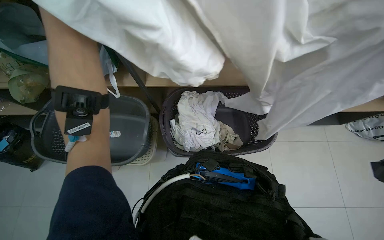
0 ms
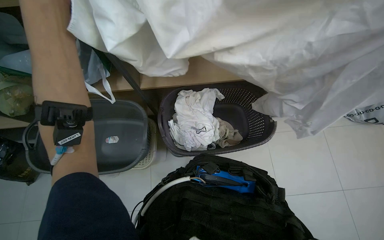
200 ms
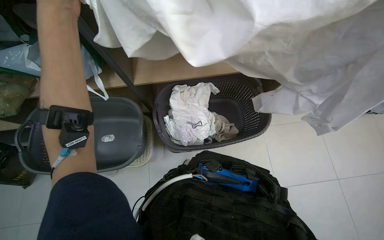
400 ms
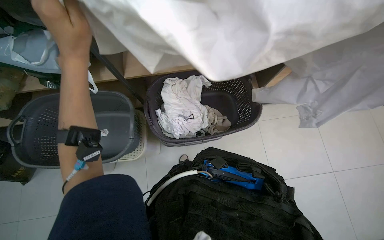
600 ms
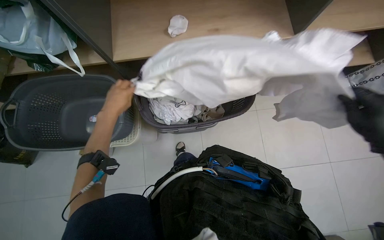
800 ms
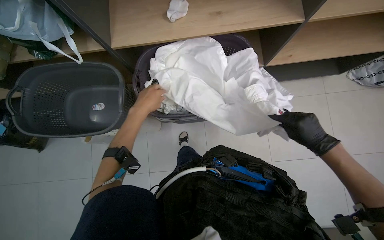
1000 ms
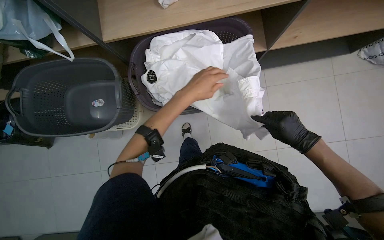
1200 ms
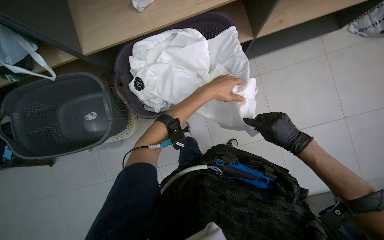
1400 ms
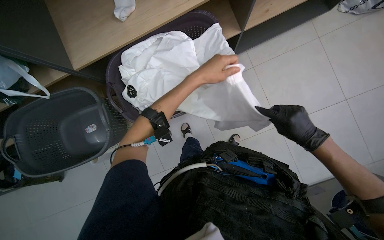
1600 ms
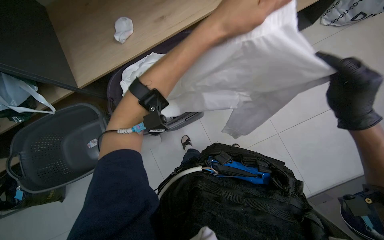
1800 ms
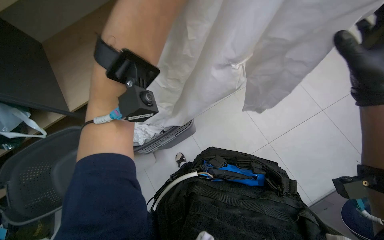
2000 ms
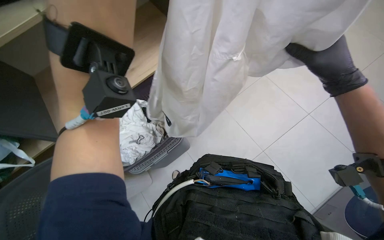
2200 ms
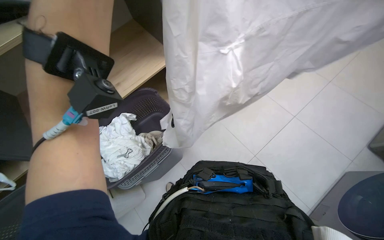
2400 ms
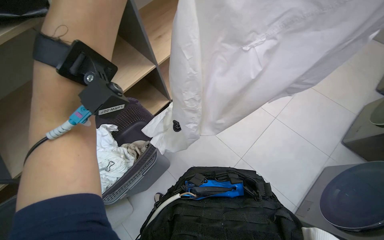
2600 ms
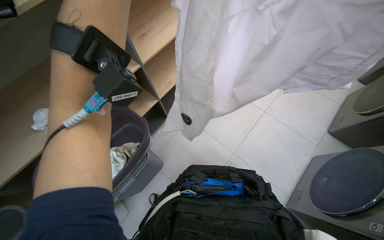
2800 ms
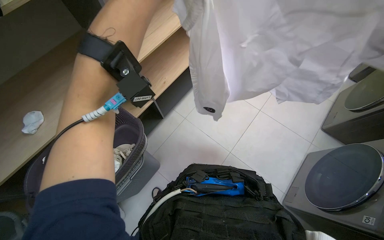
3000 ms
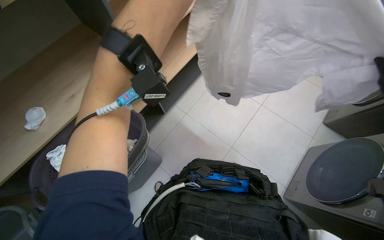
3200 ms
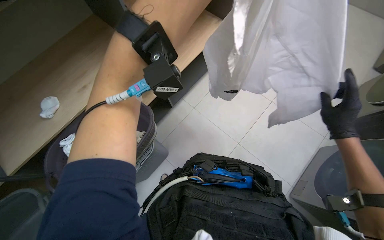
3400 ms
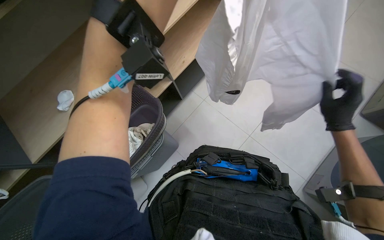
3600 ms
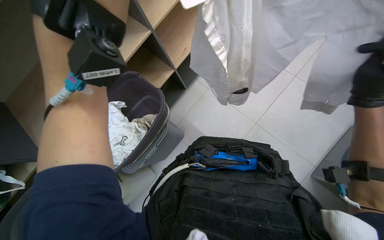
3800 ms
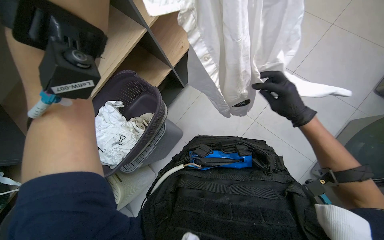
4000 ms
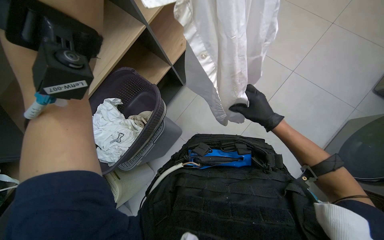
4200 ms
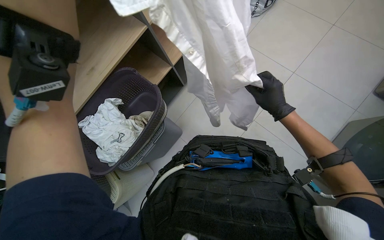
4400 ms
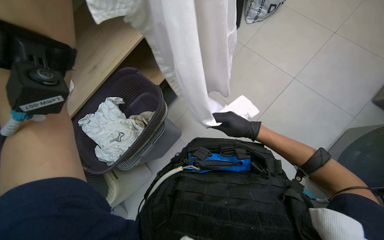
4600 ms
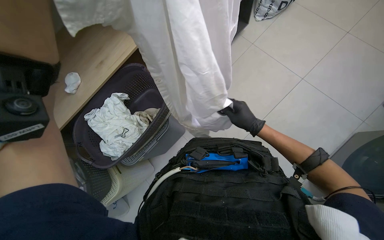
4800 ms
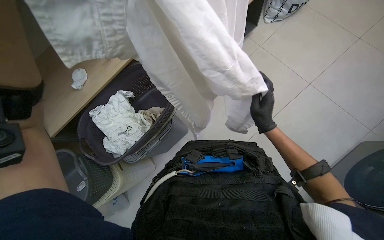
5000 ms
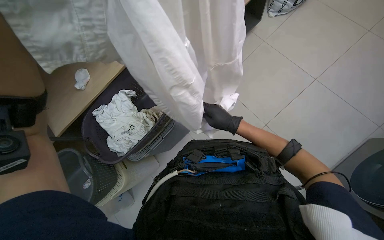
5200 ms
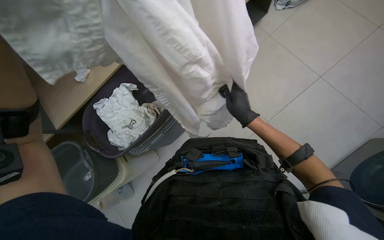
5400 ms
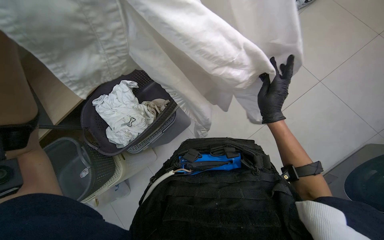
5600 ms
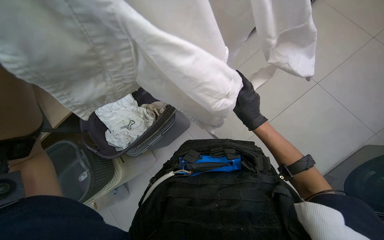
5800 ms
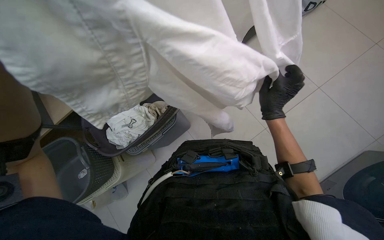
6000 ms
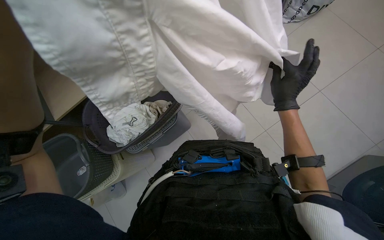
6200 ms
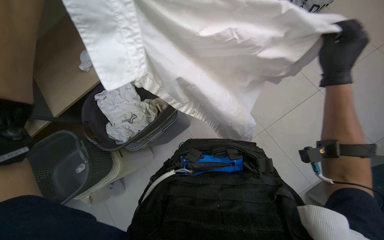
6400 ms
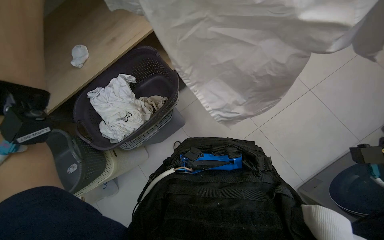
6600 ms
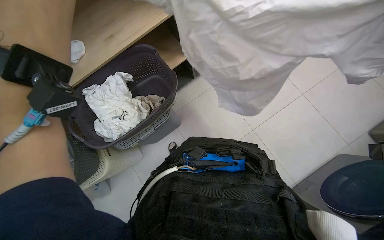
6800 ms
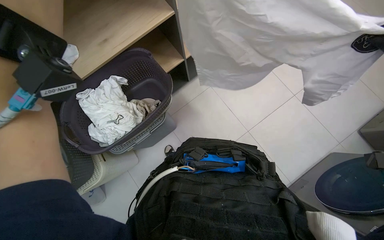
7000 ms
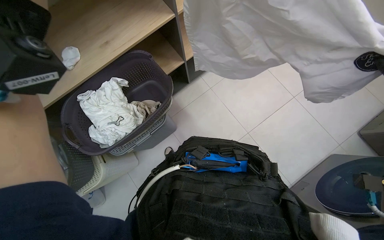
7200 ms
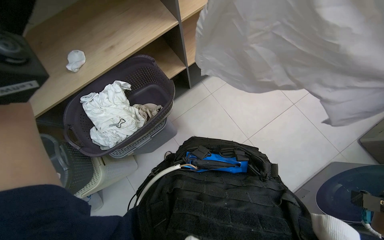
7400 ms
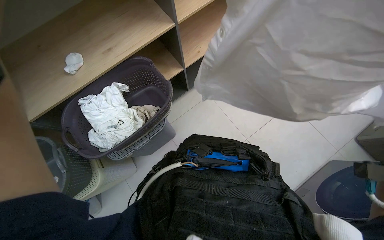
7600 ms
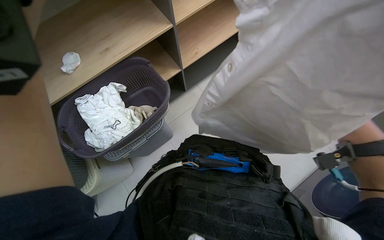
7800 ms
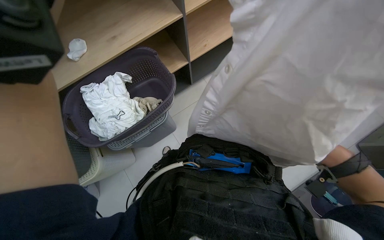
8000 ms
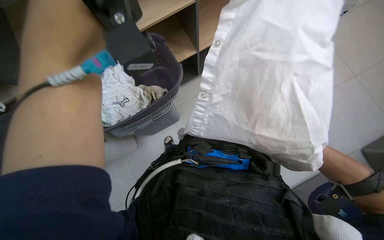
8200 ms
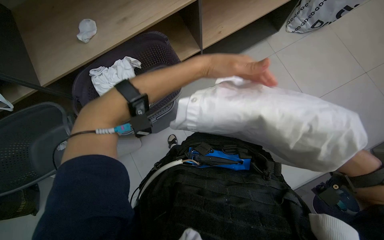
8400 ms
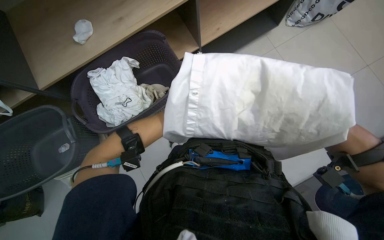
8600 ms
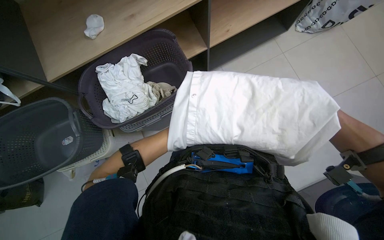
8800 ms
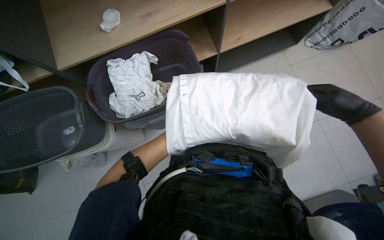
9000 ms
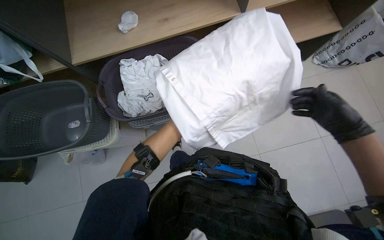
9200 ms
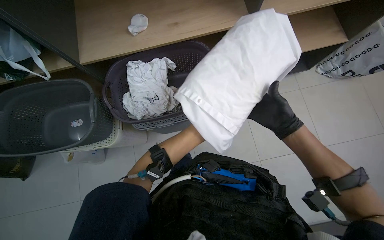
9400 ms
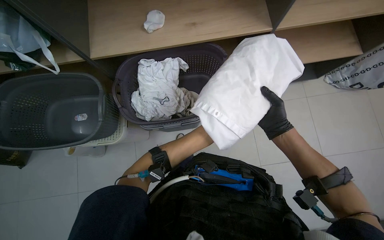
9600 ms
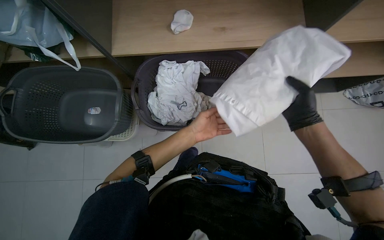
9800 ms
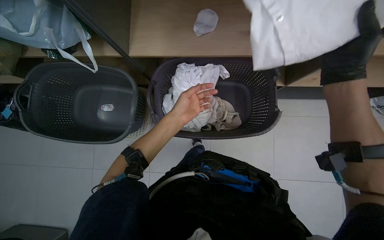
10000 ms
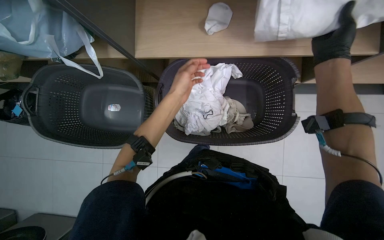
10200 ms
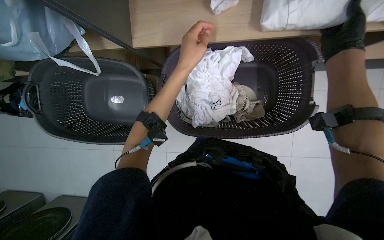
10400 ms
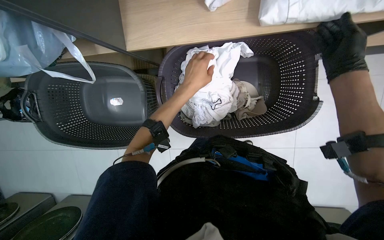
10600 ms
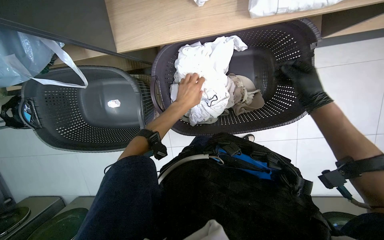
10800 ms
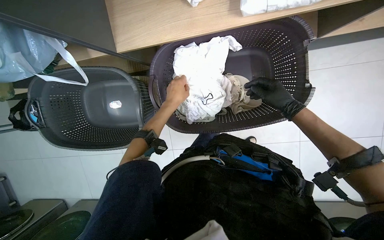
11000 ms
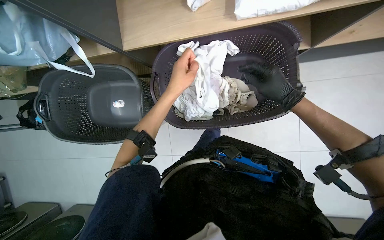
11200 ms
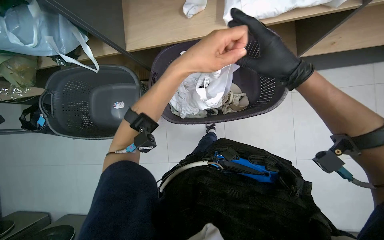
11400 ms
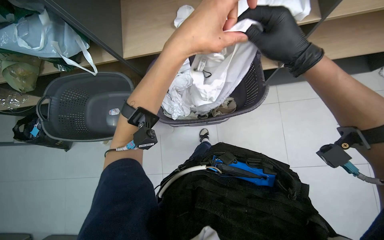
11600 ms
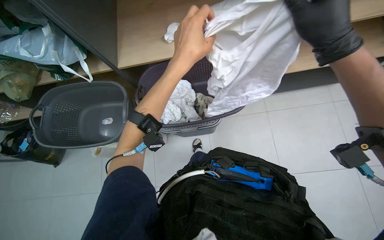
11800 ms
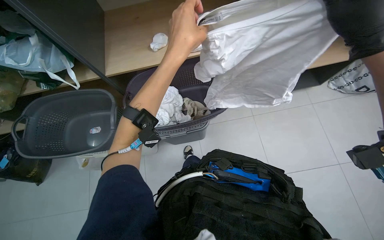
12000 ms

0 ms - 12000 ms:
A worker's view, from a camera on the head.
Job: managing laundry.
The whole recording: Folding clothes from basket. The worker picks clothes from a basket and folds them.
0 ms - 1600 ms: The view tilts some 20 degrees downward.
1600 ms - 3000 ms: The wearer looks approximately 25 degrees further to the right. The camera pitches upward, by roughly 30 degrees.
3000 ms - 4400 ms: The wearer looks roughly 15 degrees further downward.
9000 ms - 10400 ms: The view tilts approximately 15 degrees downward.
10400 ms - 12000 ms: The view tips upward by about 20 degrees. The left hand goes about 25 cm nearer to the camera.

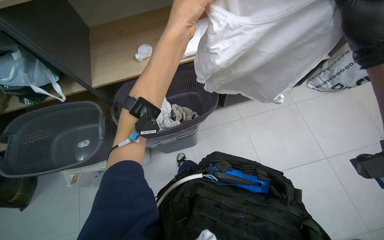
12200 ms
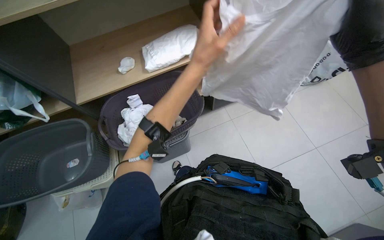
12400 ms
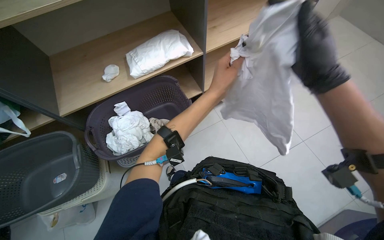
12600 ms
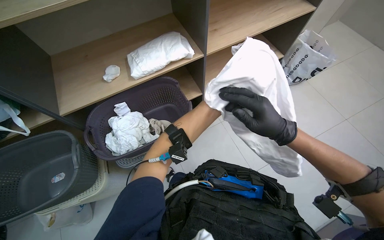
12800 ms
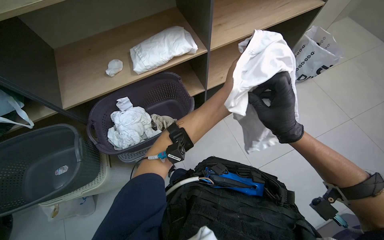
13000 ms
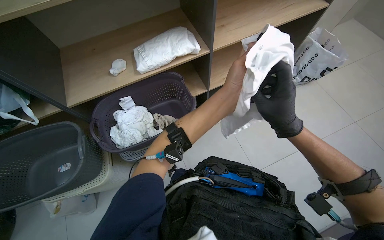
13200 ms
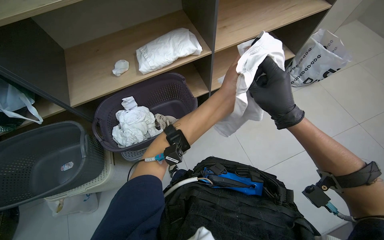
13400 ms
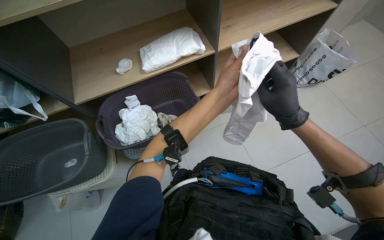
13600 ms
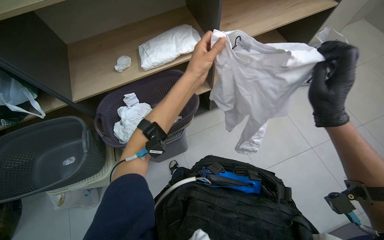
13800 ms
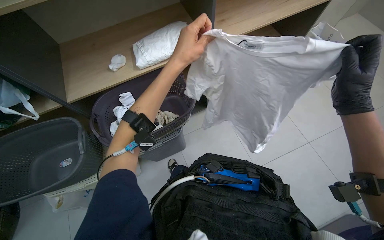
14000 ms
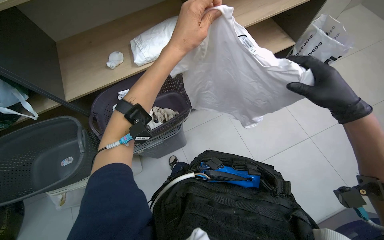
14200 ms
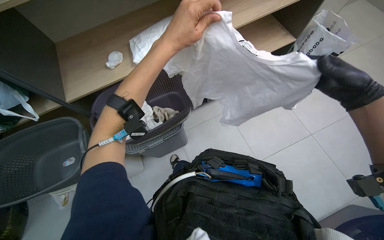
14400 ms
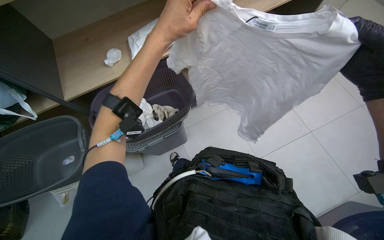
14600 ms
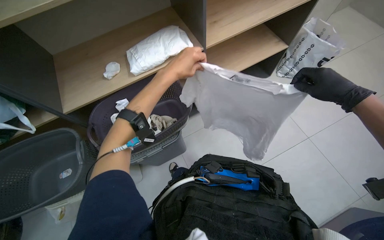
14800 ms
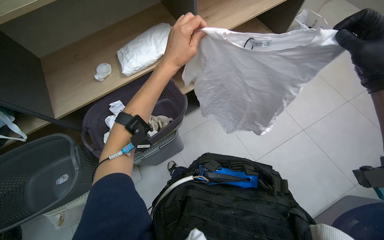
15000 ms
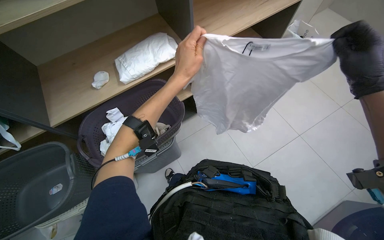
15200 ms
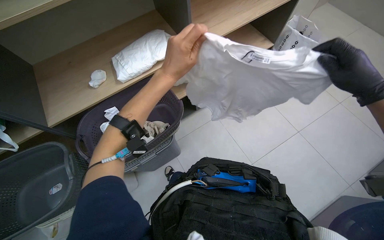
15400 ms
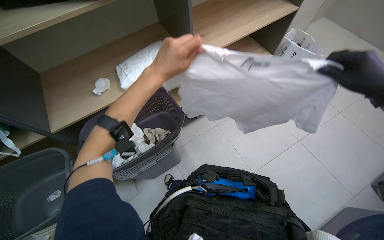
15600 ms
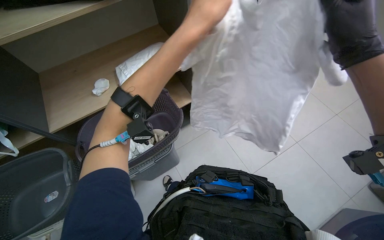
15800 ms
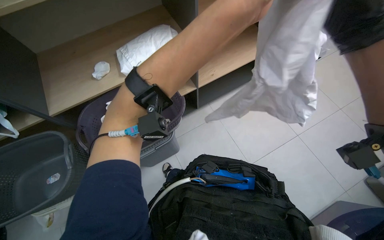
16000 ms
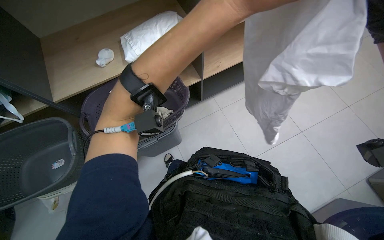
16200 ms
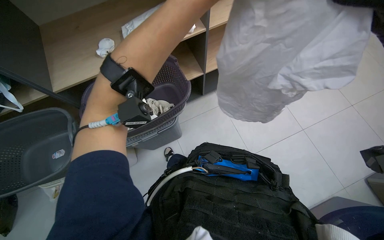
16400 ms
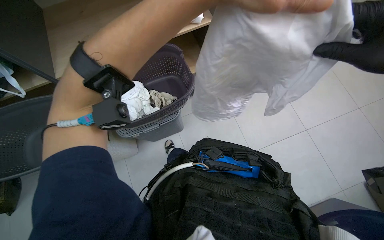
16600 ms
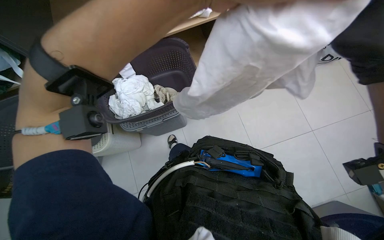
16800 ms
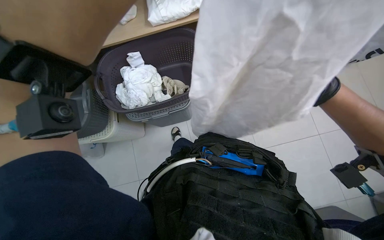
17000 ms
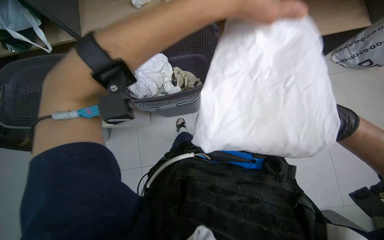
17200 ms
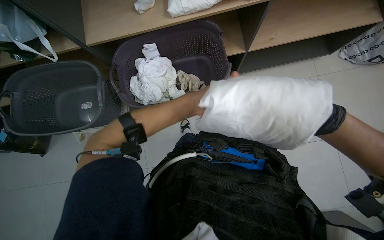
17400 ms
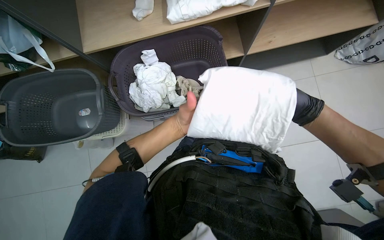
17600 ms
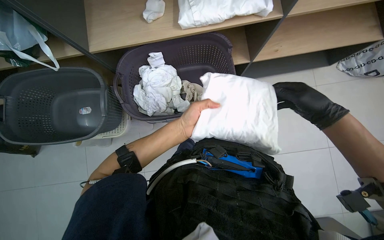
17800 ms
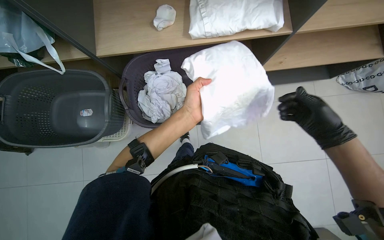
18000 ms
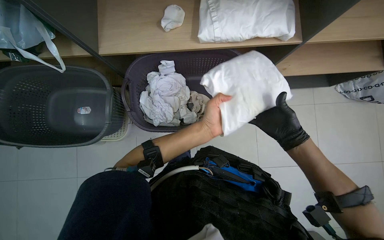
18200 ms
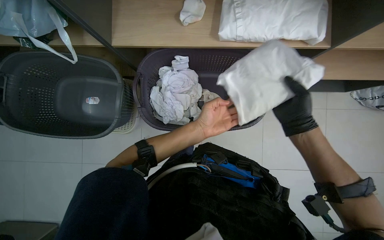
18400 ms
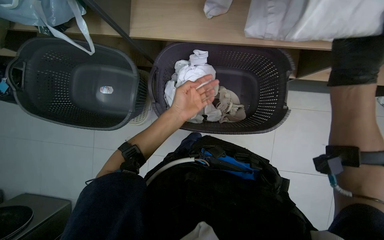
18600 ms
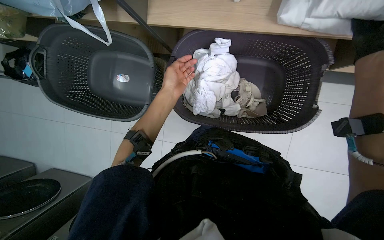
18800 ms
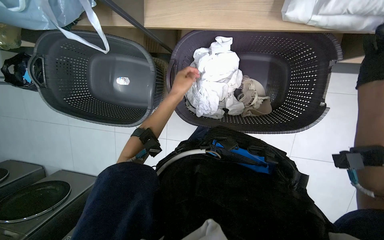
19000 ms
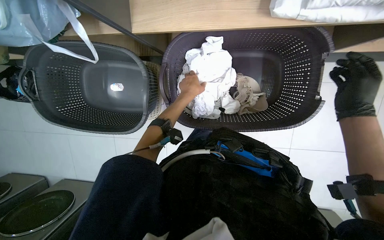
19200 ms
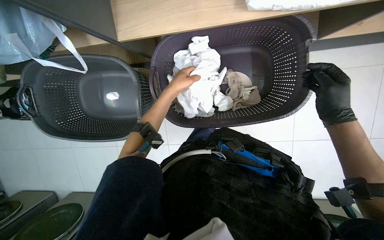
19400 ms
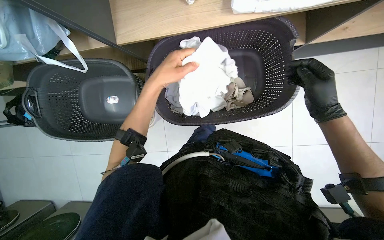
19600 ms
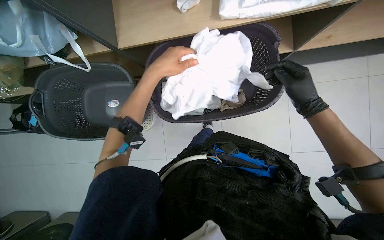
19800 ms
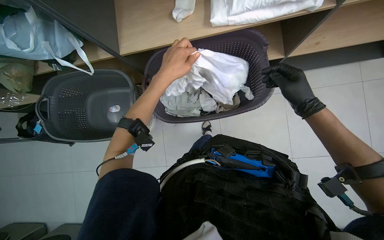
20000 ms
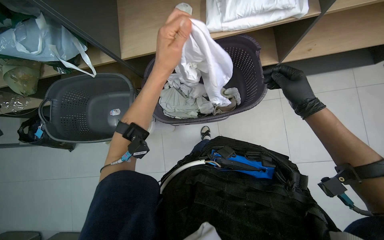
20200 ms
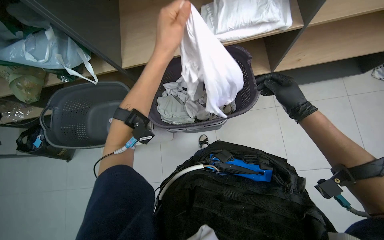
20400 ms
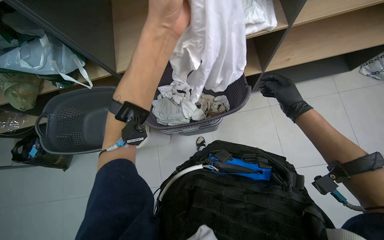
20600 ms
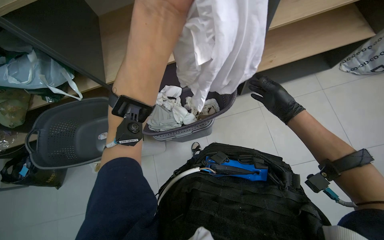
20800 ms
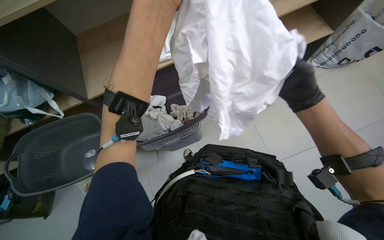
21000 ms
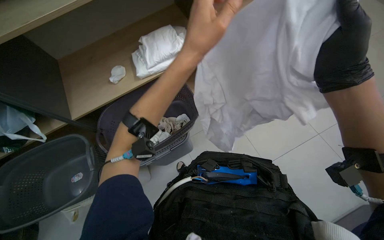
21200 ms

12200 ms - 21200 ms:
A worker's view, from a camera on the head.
Job: managing laundry.
The whole recording: Folding clothes from basket. The worker picks clothes from a basket and folds them.
12200 ms - 13800 ms: The left hand heads farther from the camera, covering approximately 10 cm.
13800 ms - 15200 ms: The left hand swings nearer and farther, roughly 10 cm each way, with 2 reversals, while the right hand travels to the right by about 10 cm.
18200 ms - 19800 ms: The left hand shifts about 25 cm to the left and up the picture, and travels farther from the camera and back again, roughly 20 cm each way.
19800 ms - 21200 ms: The view tips upward by some 25 degrees. The right hand goes about 30 cm nearer to the camera. Meanwhile the left hand is displaced to the right and nearer to the camera by roughly 35 cm.
